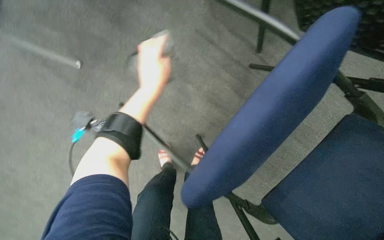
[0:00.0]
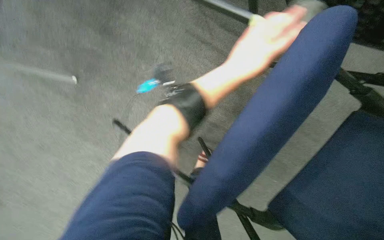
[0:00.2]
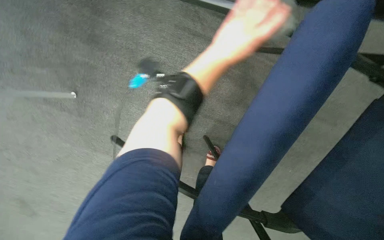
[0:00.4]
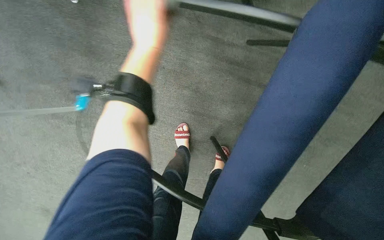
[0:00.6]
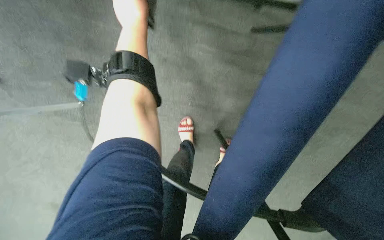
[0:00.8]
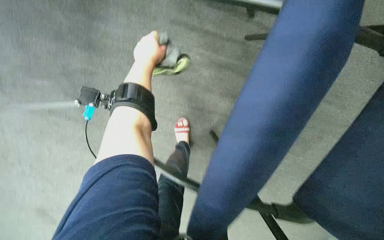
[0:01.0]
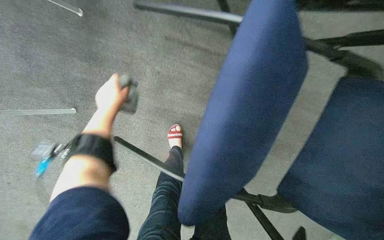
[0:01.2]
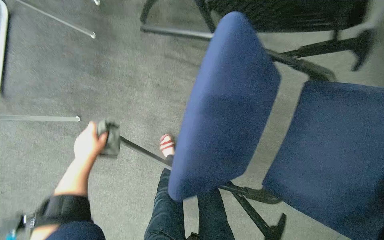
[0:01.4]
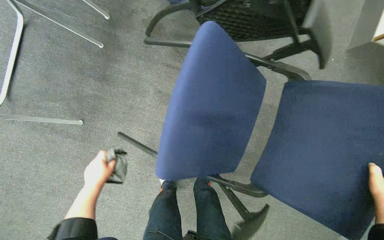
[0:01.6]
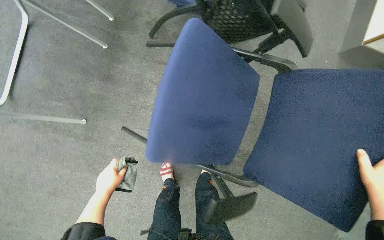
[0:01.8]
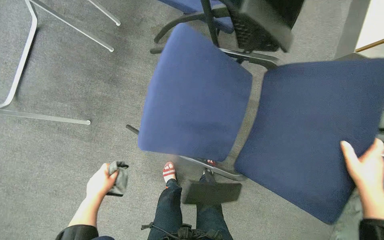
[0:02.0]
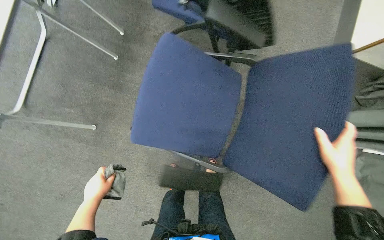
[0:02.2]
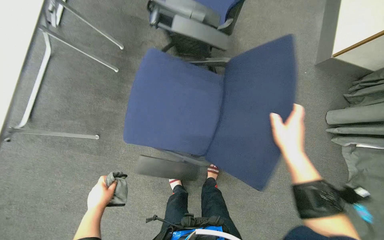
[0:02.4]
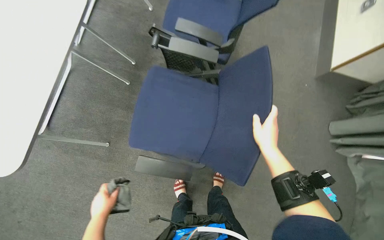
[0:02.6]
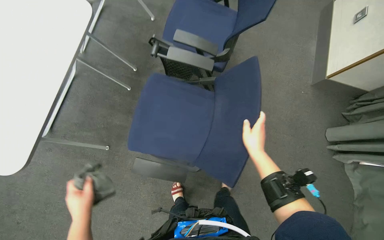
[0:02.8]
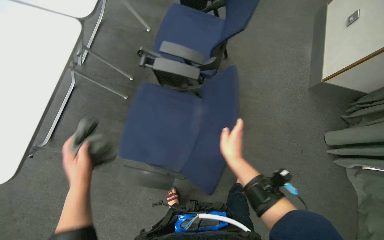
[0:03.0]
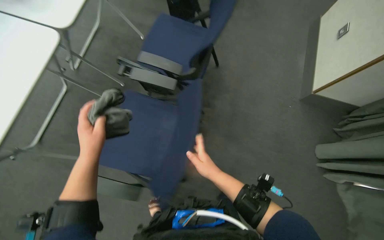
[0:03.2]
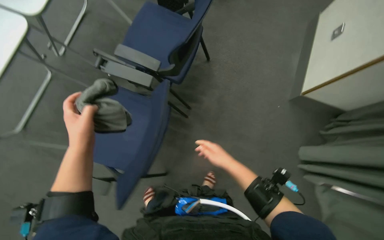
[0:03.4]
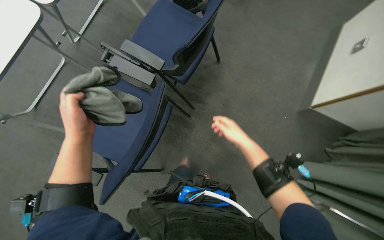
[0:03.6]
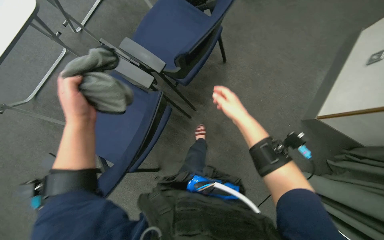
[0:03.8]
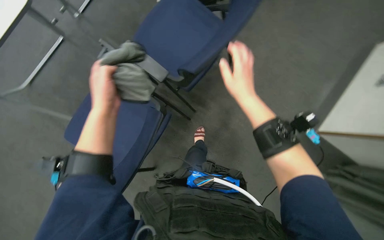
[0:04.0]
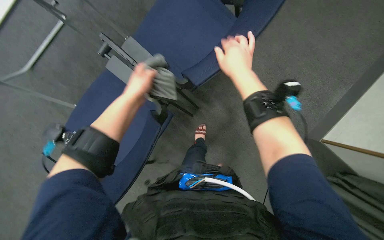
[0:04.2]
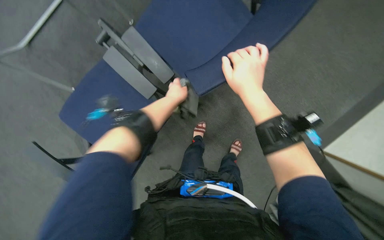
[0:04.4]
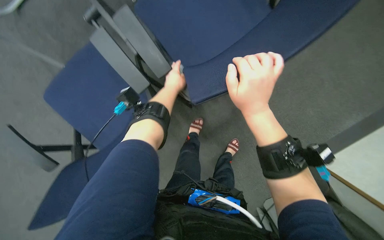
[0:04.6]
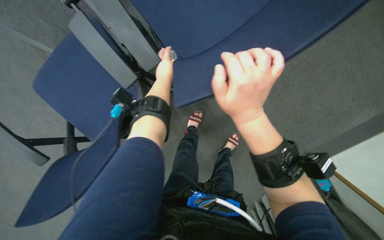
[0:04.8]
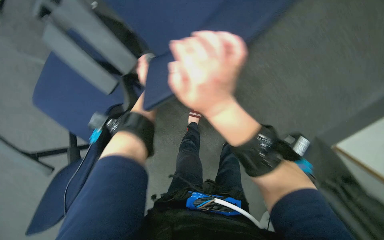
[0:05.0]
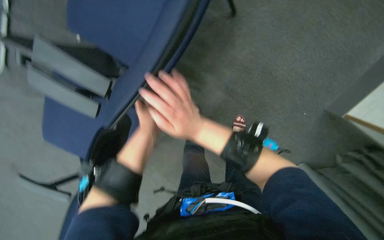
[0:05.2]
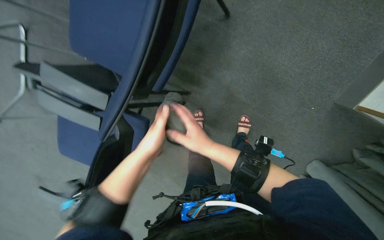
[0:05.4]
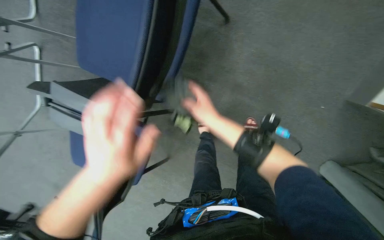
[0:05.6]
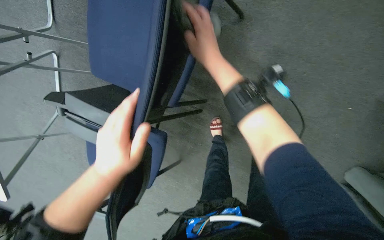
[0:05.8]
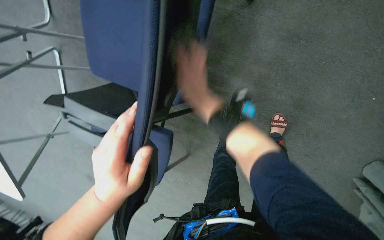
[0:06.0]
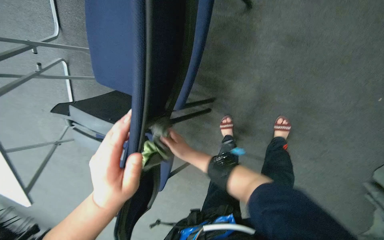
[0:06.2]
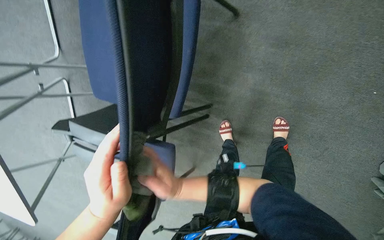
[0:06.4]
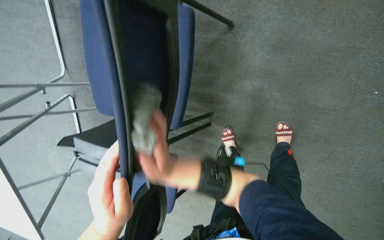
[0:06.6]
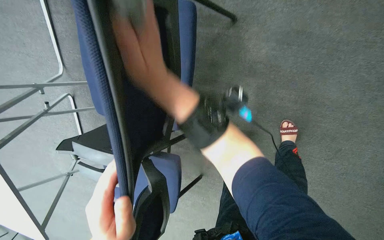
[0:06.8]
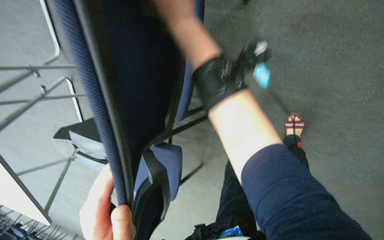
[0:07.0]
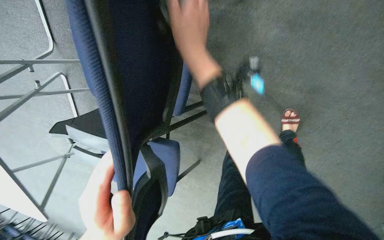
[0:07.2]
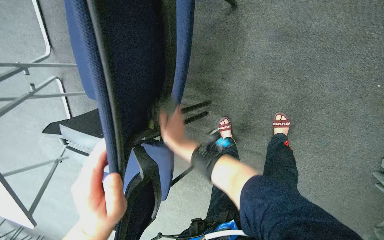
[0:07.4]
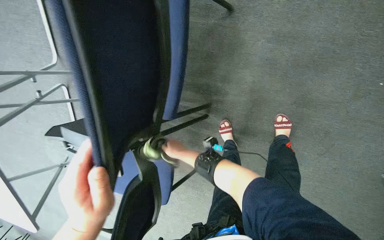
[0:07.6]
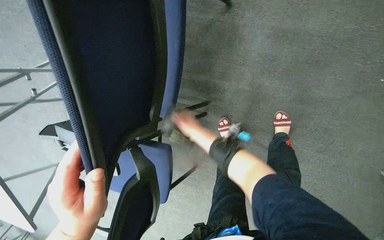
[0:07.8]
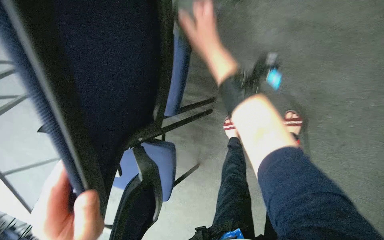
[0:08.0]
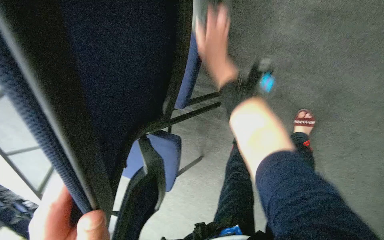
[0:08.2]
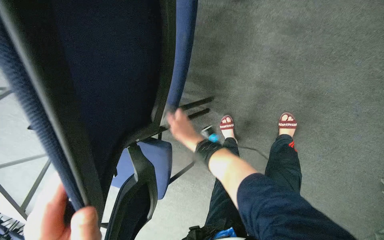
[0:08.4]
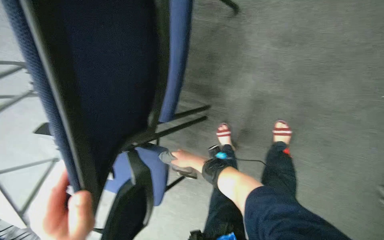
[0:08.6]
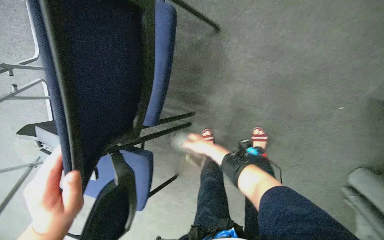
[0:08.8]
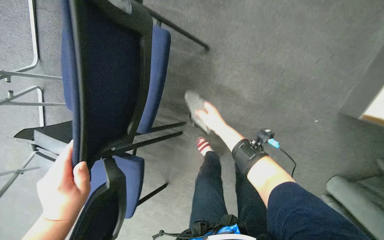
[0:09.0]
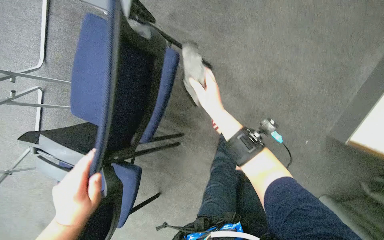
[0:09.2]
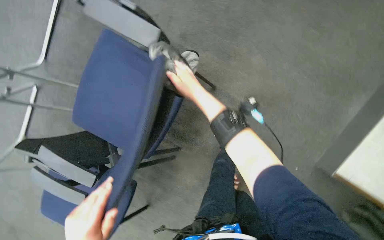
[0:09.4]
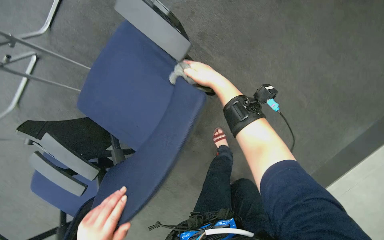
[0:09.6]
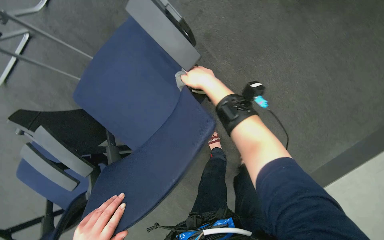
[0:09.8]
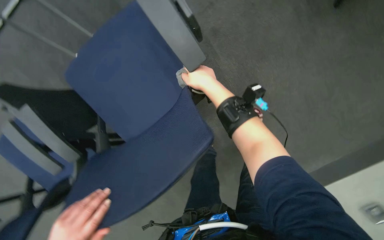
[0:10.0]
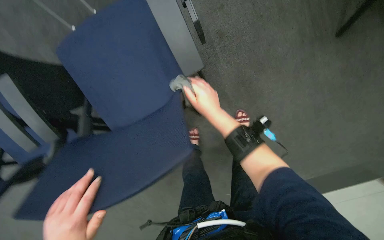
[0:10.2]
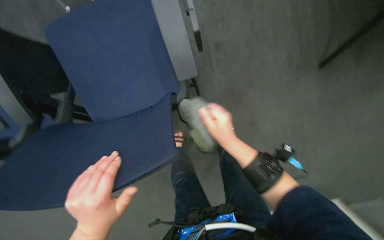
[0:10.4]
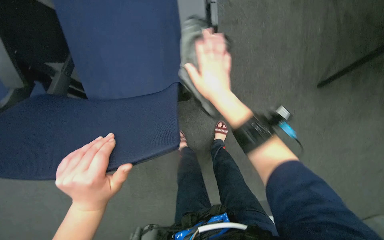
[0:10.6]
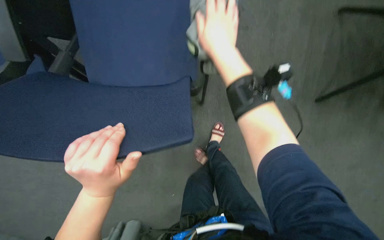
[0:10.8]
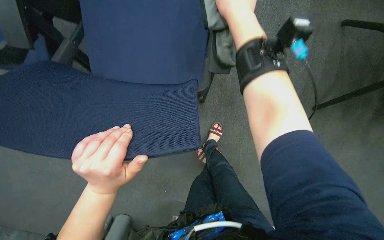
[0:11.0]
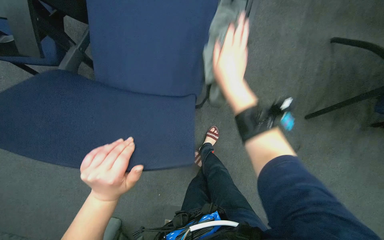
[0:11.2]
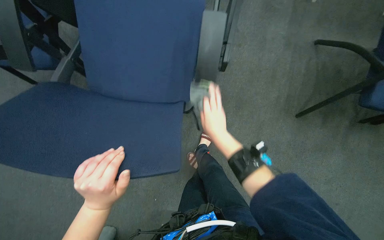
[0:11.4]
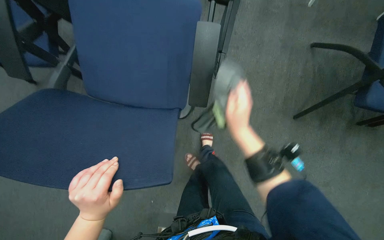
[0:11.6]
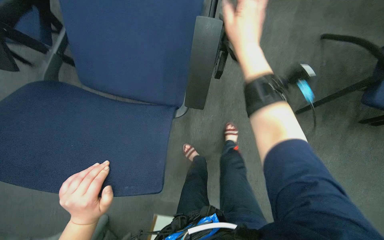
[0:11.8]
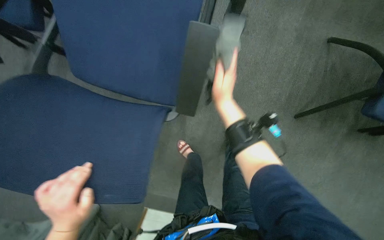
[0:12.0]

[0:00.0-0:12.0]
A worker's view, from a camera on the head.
Job: wiping surfaces.
The whole recording: Wiping conference room chairs. The worker wipes the blue chairs in the conference room with a cloth.
0:00.0 to 0:01.6: The left hand is displaced down the picture and to the left by about 20 cm.
0:01.6 to 0:03.0: The camera pitches upward, by about 15 degrees. The left hand moves nearer to the camera, roughly 25 cm, and moves about 10 cm down the picture and comes back.
0:04.4 to 0:06.0: The view swings approximately 20 degrees to the left. The view tips downward by approximately 15 degrees. The right hand shifts approximately 20 cm farther from the camera and to the left, and goes down the picture and returns, approximately 20 cm each way.
0:06.0 to 0:07.6: The right hand moves up and down the picture over roughly 40 cm, changing direction 2 times.
0:07.6 to 0:09.0: The right hand goes up and down the picture, some 30 cm each way, reversing 2 times.
0:09.0 to 0:10.4: The camera sweeps to the right, by approximately 20 degrees. The scene rotates clockwise by roughly 50 degrees.
0:10.4 to 0:12.0: The scene rotates clockwise by some 25 degrees.

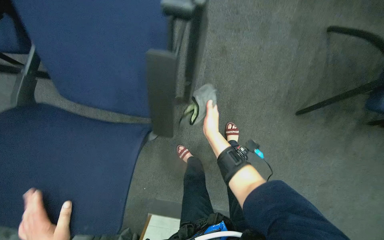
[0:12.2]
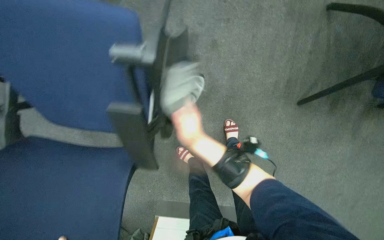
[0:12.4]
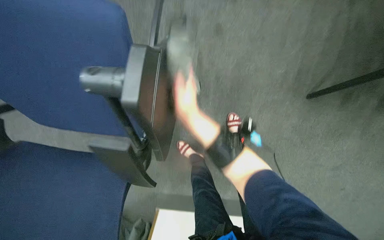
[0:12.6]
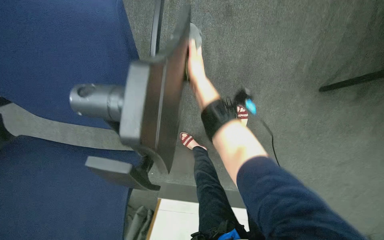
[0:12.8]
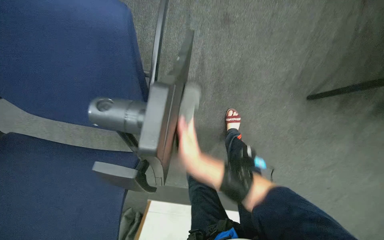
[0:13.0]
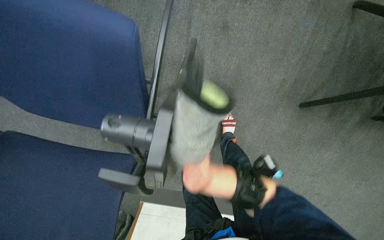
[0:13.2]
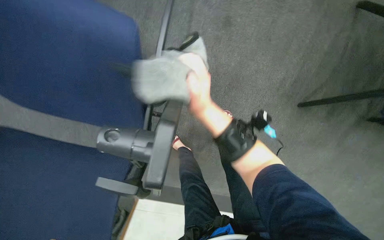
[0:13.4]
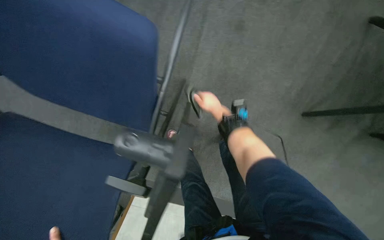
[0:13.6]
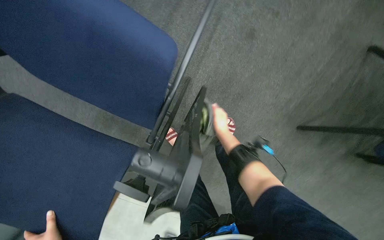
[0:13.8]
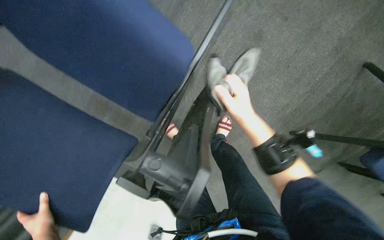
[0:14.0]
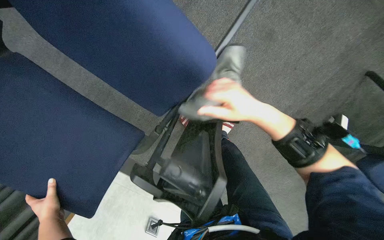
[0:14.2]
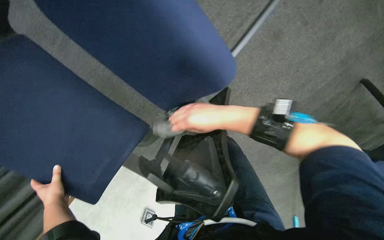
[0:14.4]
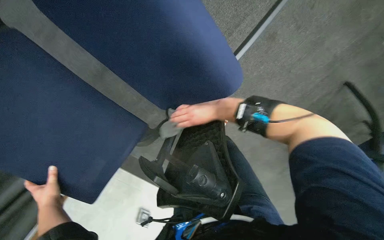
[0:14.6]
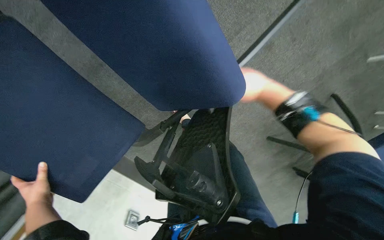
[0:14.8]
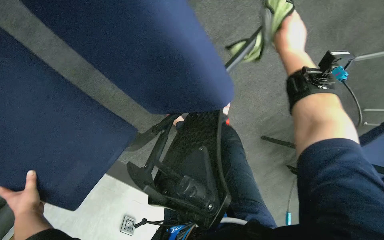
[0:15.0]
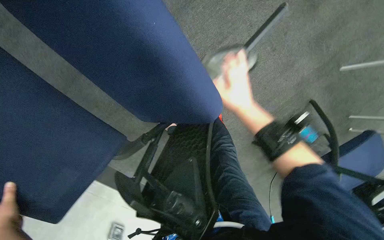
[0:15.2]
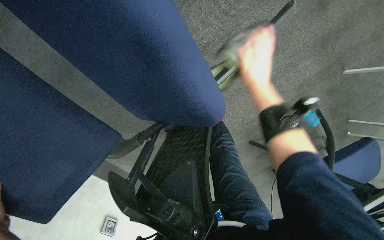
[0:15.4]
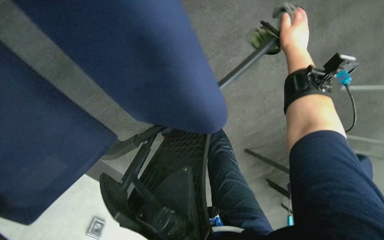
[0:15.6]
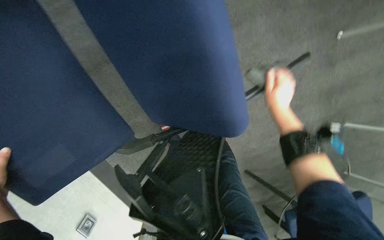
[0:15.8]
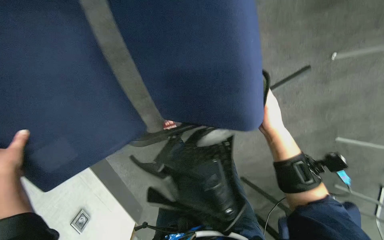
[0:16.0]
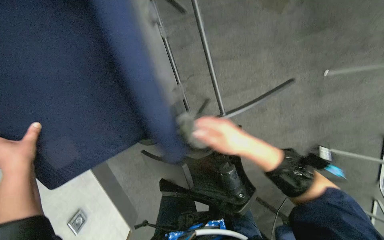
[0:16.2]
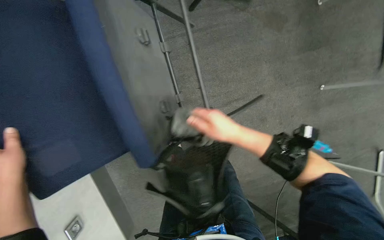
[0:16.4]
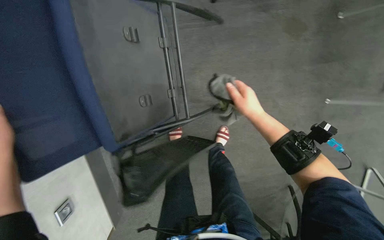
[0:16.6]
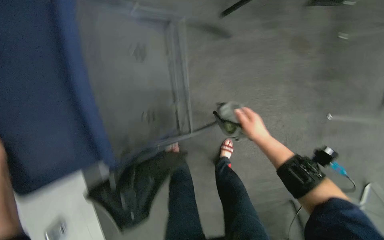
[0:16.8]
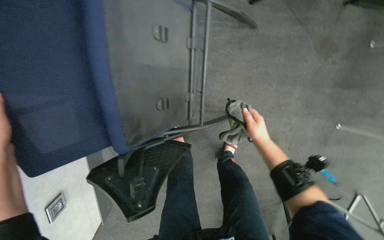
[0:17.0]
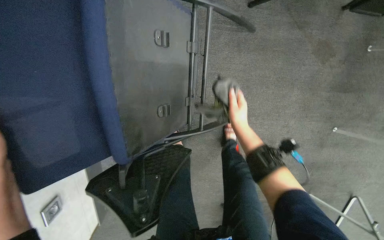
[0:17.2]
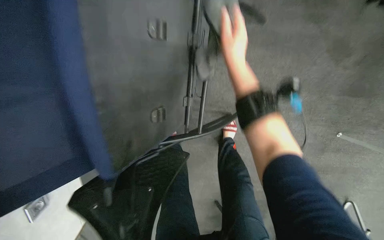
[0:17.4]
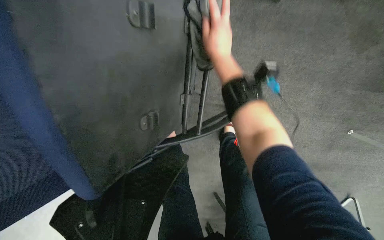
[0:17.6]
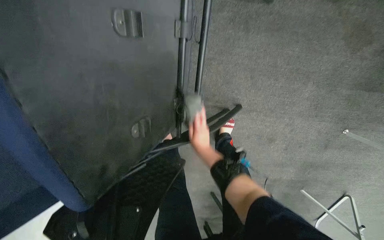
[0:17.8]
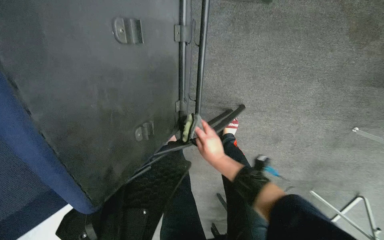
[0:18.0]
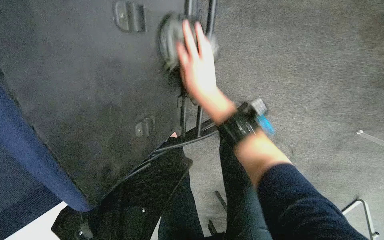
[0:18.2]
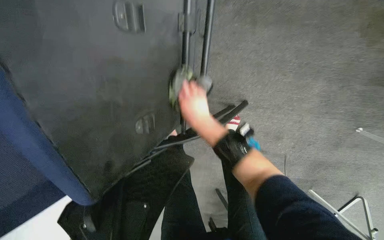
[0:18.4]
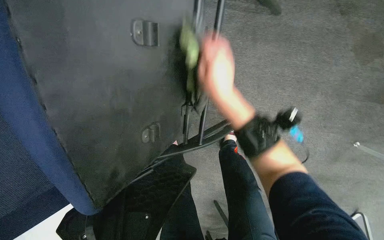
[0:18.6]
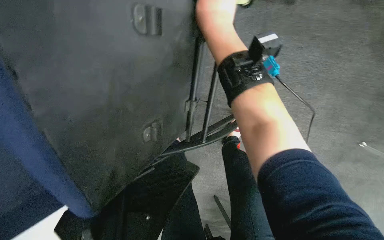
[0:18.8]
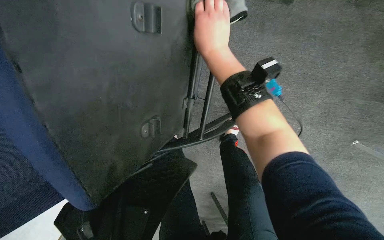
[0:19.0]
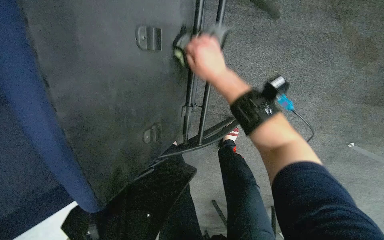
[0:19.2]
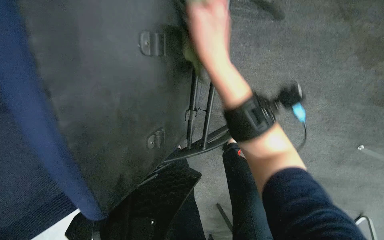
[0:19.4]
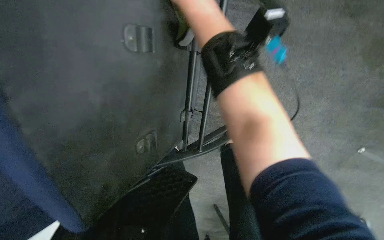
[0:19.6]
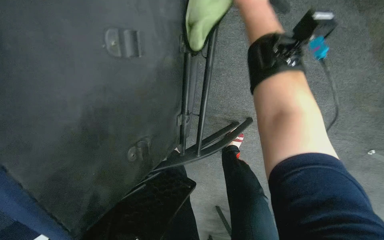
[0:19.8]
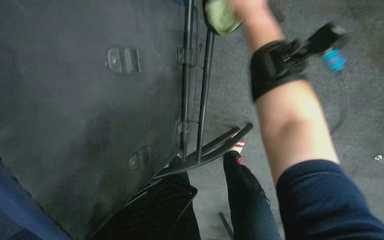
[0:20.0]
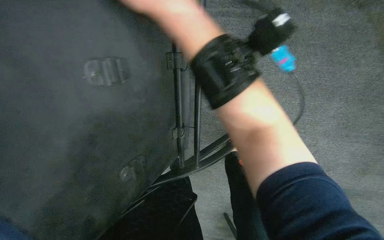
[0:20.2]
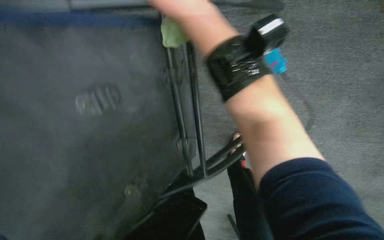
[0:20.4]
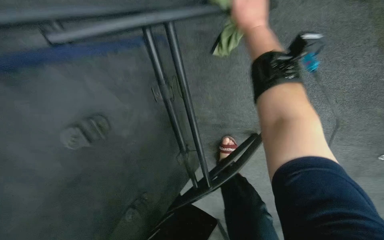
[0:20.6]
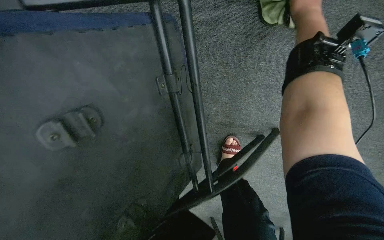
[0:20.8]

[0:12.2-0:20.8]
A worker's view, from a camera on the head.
Job: wiping surfaces.
The whole recording: Wiping conference room chairs. The worker wipes the blue chairs in the conference room with a cloth.
0:12.2 to 0:13.6: The view tilts roughly 10 degrees downward.
0:13.6 to 0:15.0: The camera is aimed roughly 15 degrees further to the right.
0:15.0 to 0:16.6: The view tilts some 15 degrees upward. The scene rotates clockwise by some 30 degrees. The right hand moves up and down the picture over some 25 cm, changing direction 3 times.
0:16.6 to 0:18.0: The right hand moves farther from the camera and to the left, about 20 cm.
0:18.0 to 0:19.4: The right hand moves up the picture and nearer to the camera, about 35 cm.
0:19.4 to 0:20.8: The right hand moves left and right over approximately 30 cm, changing direction 2 times.
